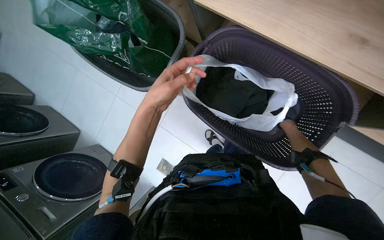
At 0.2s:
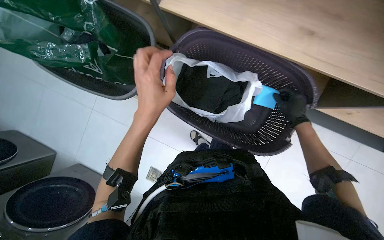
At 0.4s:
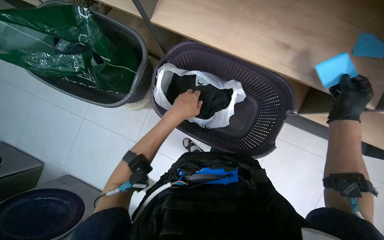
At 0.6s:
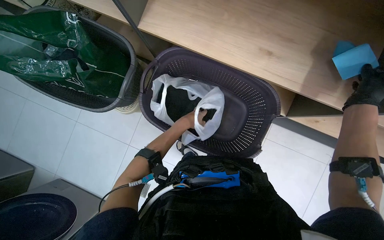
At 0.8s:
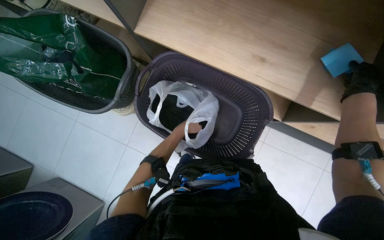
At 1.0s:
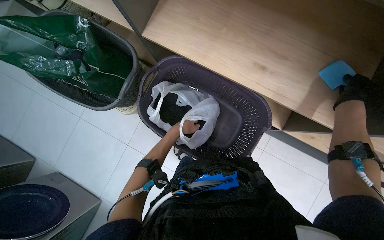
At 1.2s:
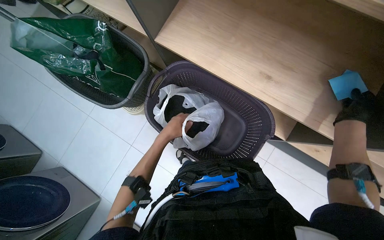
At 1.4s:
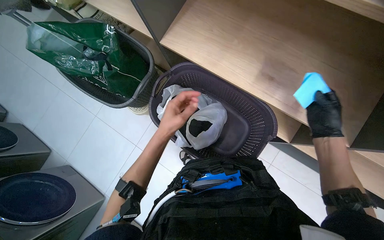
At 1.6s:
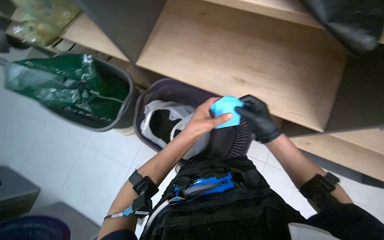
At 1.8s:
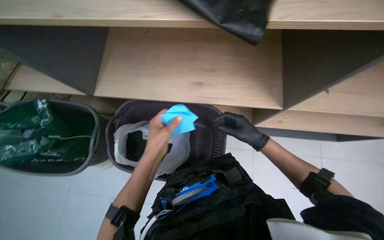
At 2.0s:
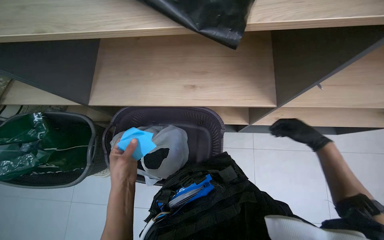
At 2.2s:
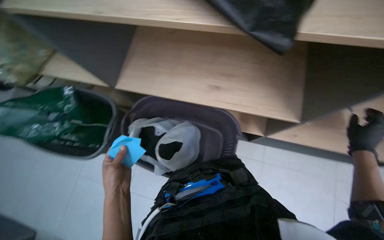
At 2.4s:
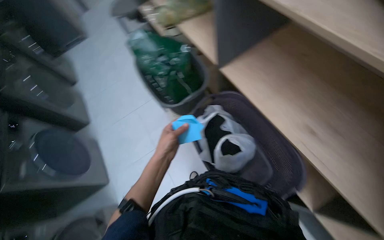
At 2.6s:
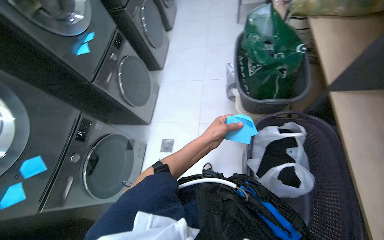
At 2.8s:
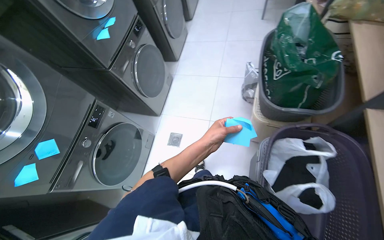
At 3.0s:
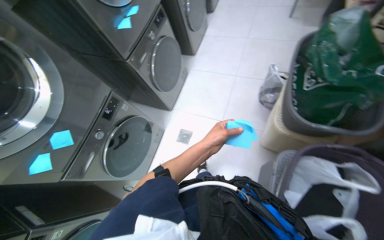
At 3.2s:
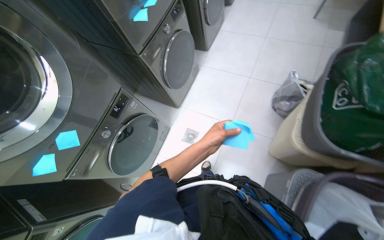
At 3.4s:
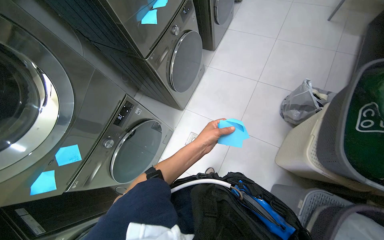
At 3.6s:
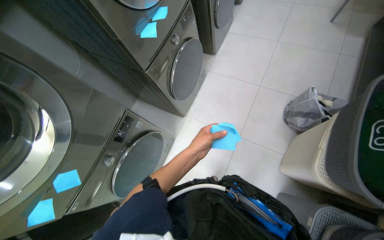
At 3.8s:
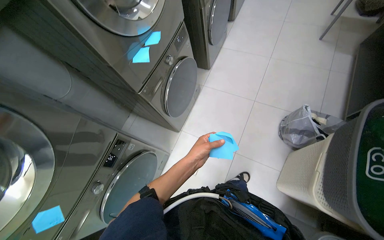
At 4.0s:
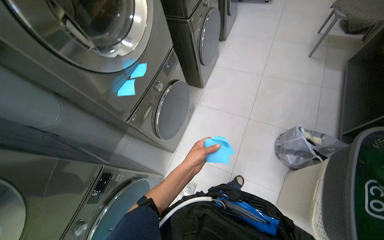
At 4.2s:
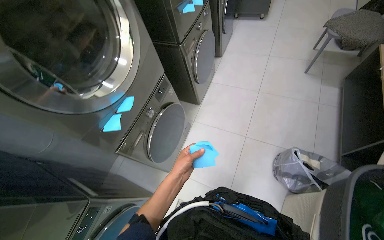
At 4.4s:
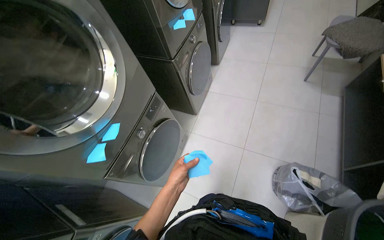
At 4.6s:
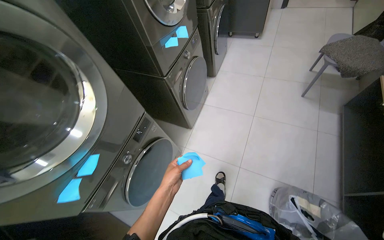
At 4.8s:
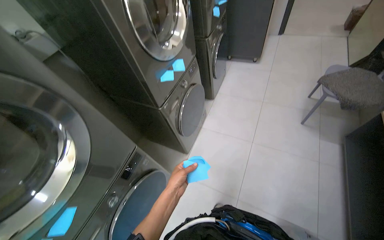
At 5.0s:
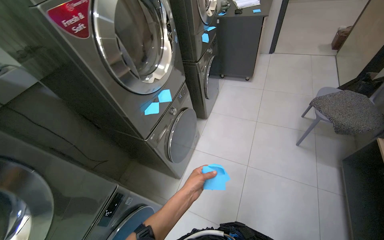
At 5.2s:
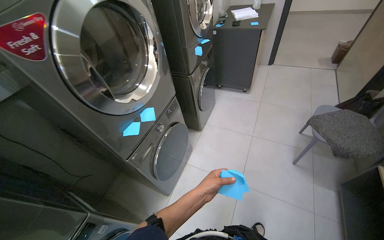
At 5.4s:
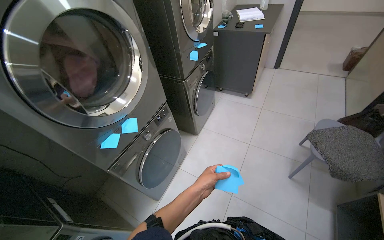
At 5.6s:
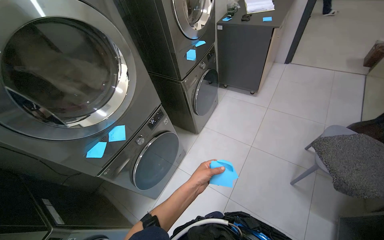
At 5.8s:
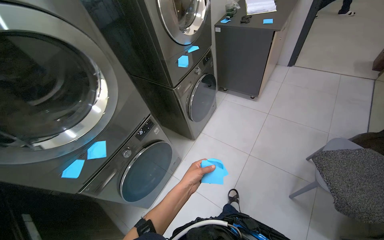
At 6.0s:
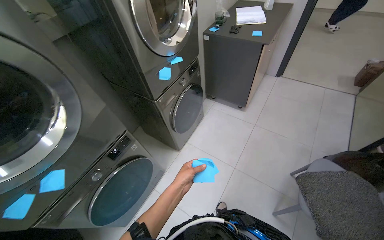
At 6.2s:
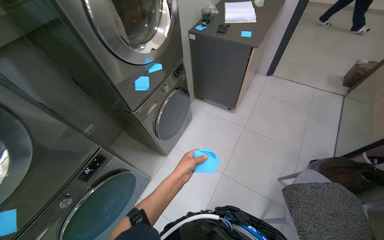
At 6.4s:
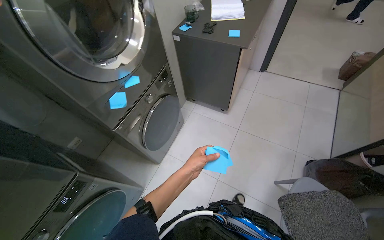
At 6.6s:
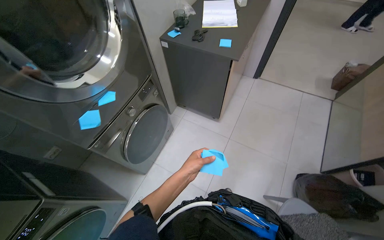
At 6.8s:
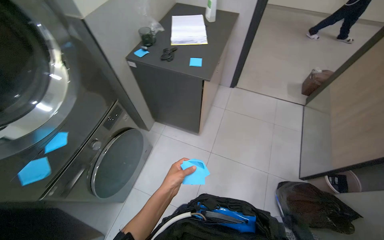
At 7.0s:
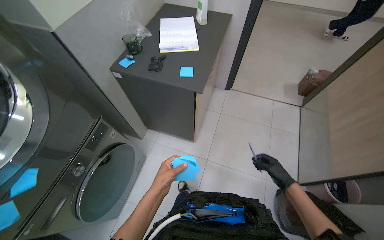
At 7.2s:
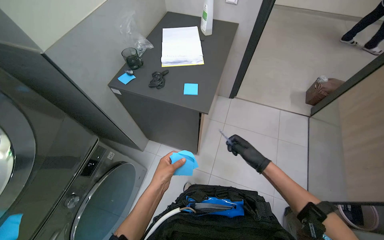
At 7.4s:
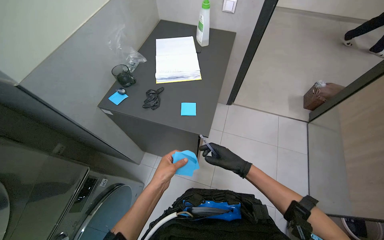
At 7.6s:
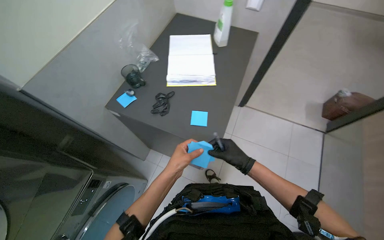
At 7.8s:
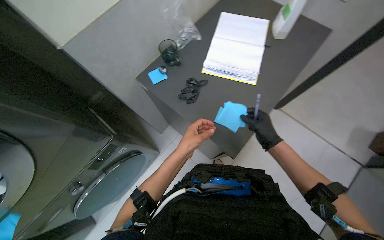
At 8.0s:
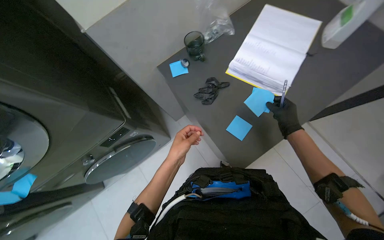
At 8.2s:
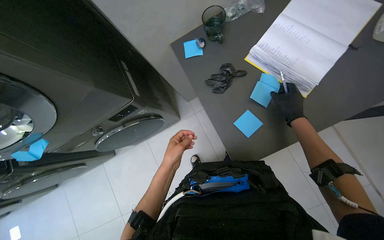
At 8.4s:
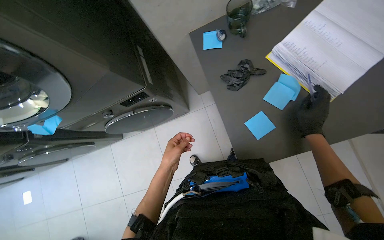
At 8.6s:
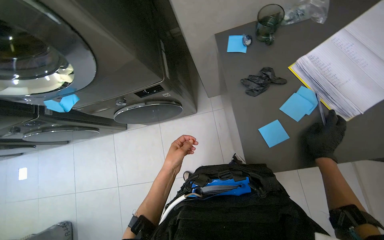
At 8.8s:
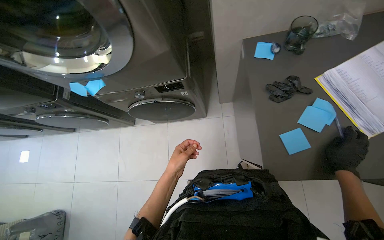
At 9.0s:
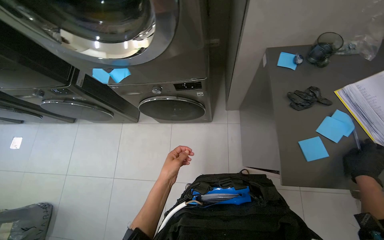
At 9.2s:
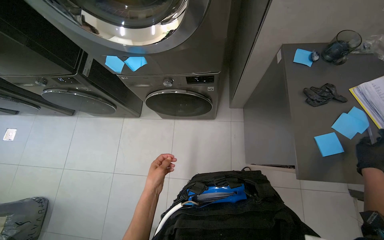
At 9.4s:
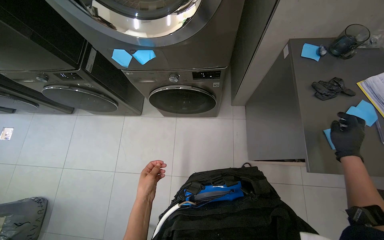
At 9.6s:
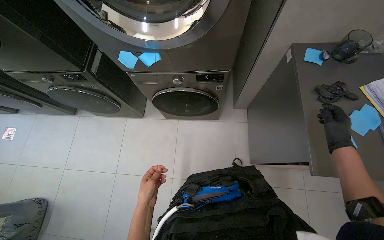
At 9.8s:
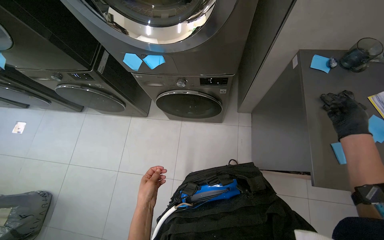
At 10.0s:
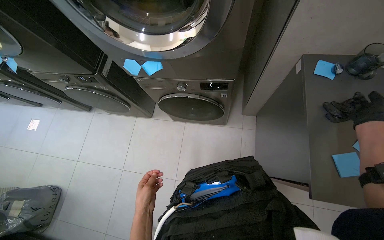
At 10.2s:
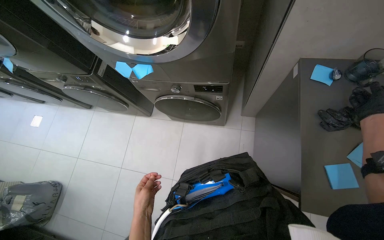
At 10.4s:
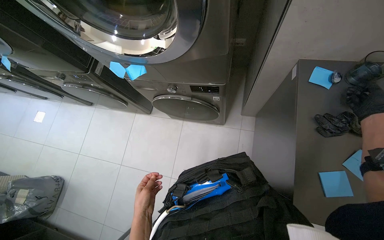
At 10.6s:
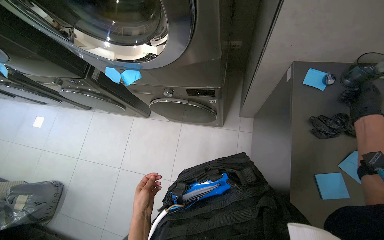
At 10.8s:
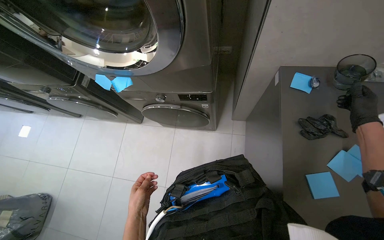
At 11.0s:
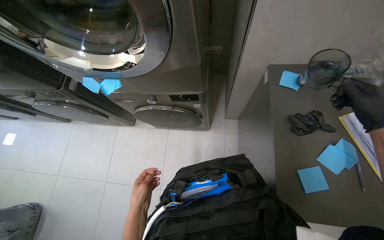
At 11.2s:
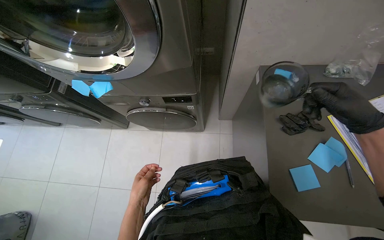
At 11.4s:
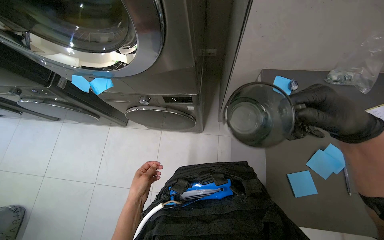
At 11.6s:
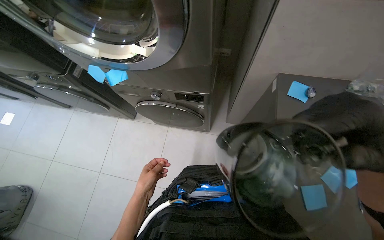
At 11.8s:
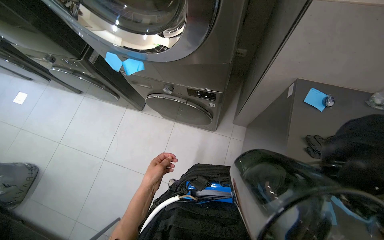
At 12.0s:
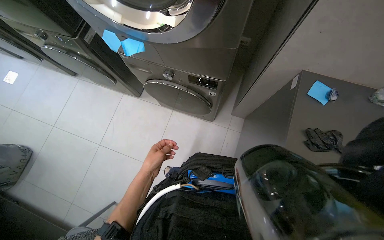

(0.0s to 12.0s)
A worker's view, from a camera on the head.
Job: managing laundry.
The whole recording: Sorting clothes from laundry basket. The worker sorts clothes by picking them from bags and inspecting them before placing them into laundry baskets.
0.0s - 1.6s: The view tips upward by about 15 degrees. The left hand moves to the right, about 30 cm, and moves approximately 20 cm farther from the camera and comes back.
1.6s - 3.0s: The head turns to the left by approximately 70 degrees.
3.0s - 4.4s: The wearer moves roughly 70 cm.
4.4s - 6.0s: The head travels approximately 1 m.
6.0s - 7.6s: The head travels roughly 1 m.
7.6s - 9.0s: The wearer looks some 70 degrees further to the left. The wearer looks about 20 degrees further downward.
9.0s - 10.4s: The left hand moves down the picture and to the left, approximately 15 cm.
10.4s - 12.0s: The left hand moves up the picture, about 10 cm.

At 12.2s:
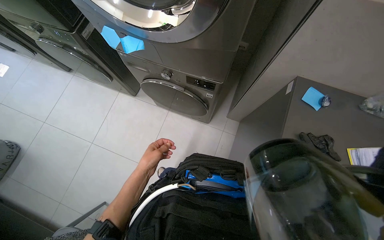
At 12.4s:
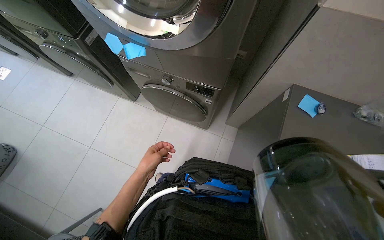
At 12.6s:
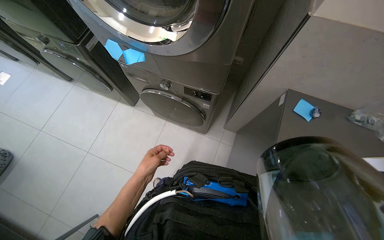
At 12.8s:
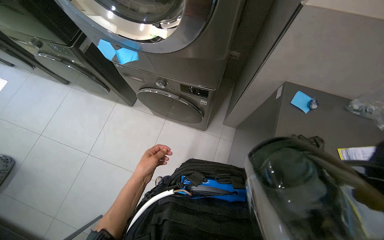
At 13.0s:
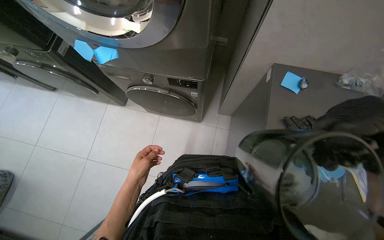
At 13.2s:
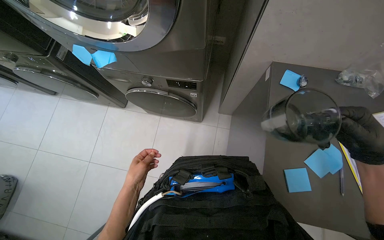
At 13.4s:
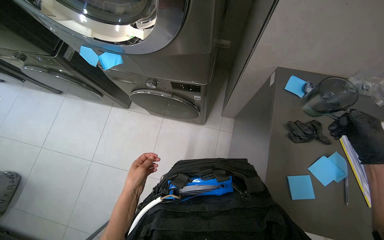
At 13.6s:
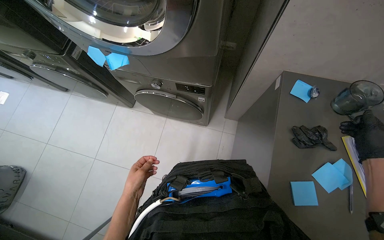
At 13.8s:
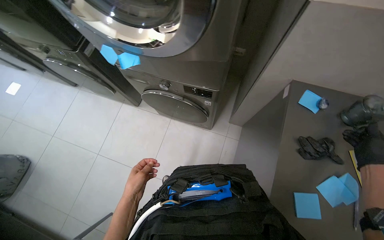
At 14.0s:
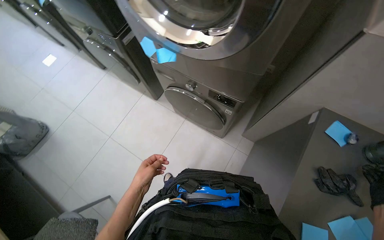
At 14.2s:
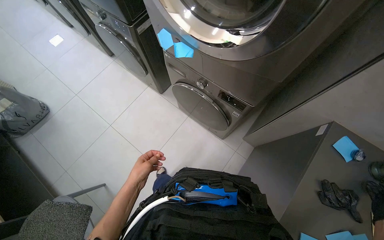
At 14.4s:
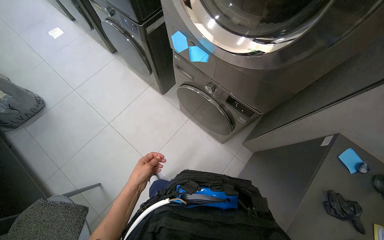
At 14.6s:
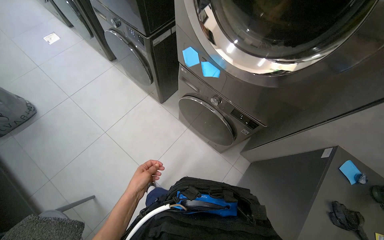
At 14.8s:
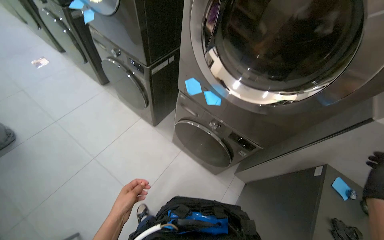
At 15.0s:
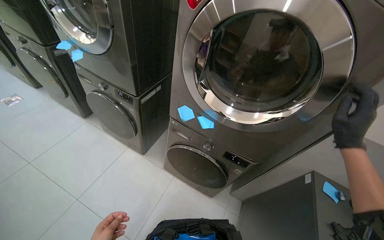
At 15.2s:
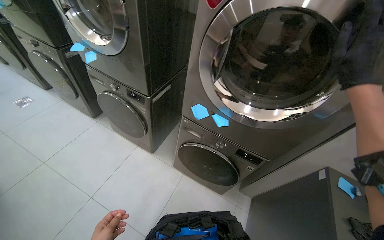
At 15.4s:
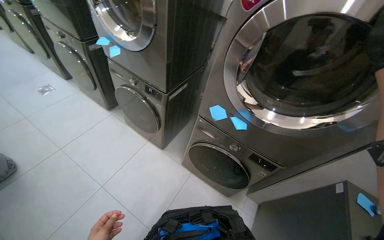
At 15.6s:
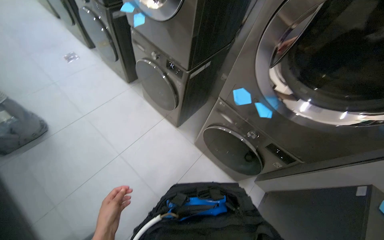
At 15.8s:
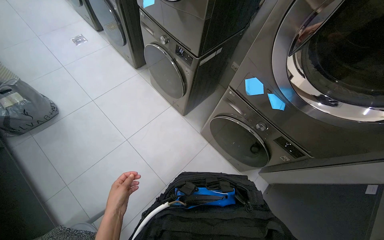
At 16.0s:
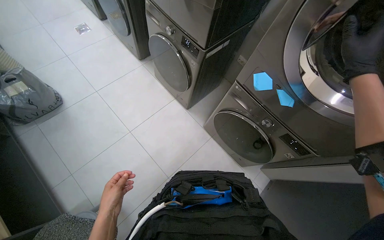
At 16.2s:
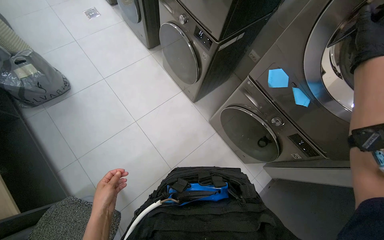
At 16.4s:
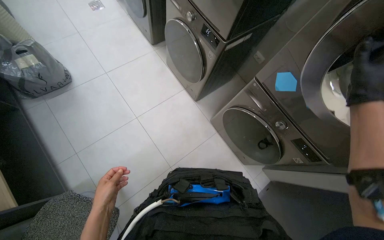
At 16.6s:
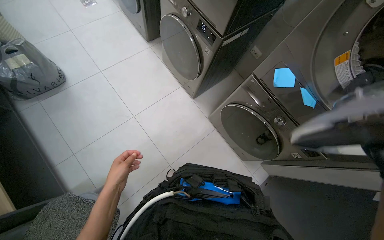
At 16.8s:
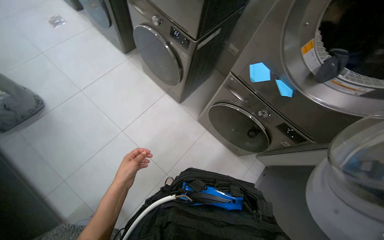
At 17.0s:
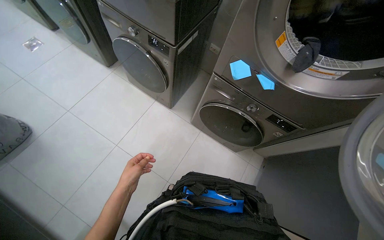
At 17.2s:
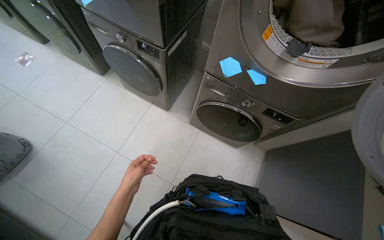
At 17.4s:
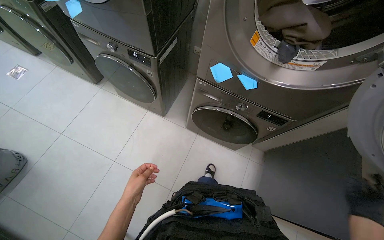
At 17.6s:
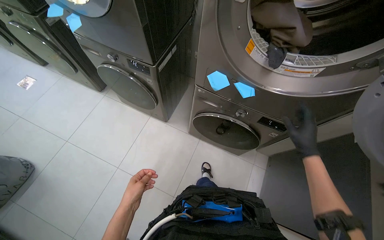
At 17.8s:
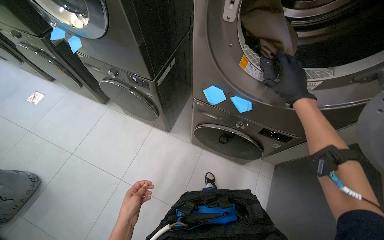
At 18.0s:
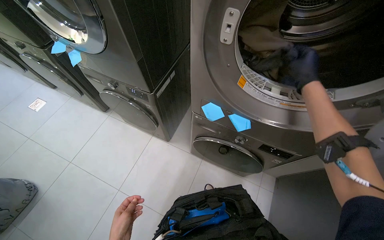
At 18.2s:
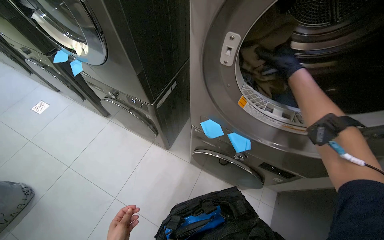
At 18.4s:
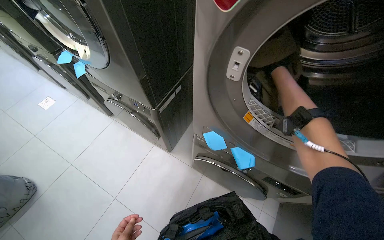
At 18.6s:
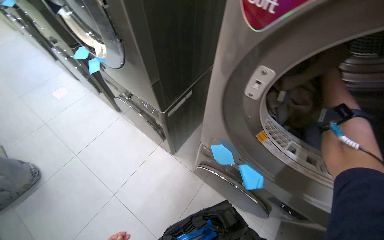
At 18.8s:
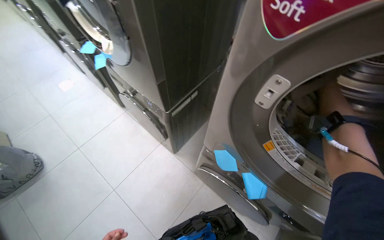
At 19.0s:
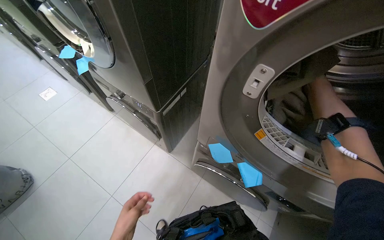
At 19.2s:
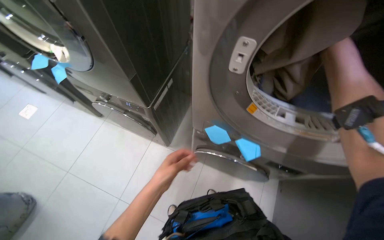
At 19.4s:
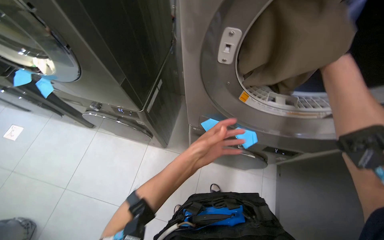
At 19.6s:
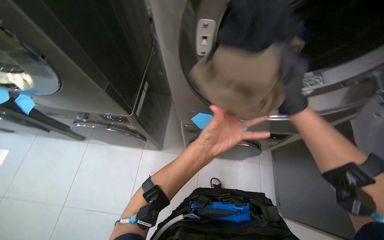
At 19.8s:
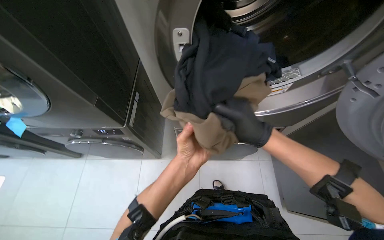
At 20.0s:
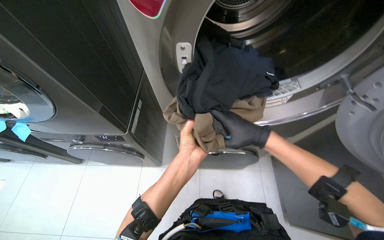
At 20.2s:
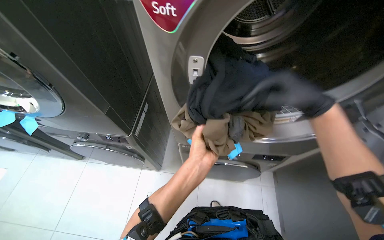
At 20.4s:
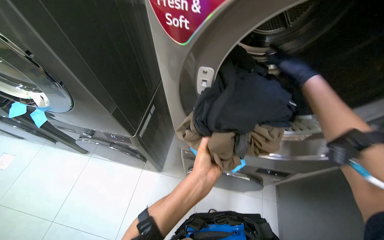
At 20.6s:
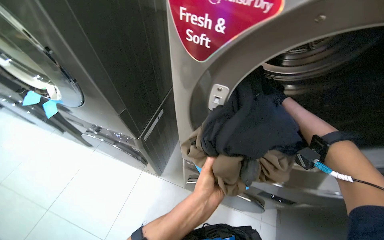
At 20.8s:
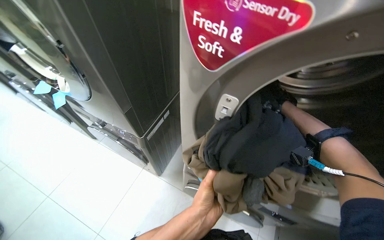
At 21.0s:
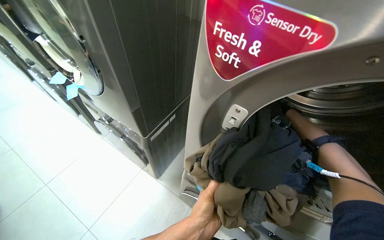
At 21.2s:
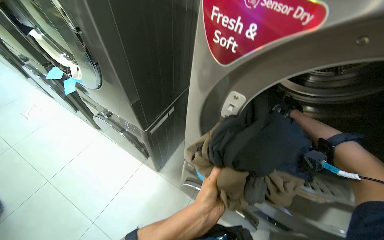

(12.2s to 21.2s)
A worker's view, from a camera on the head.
Job: managing laundry.
The whole recording: Sorting clothes from laundry basket. The worker sorts clothes by picking them from bags and inspecting them before placing them into laundry baskets.
13.8s - 15.2s: The camera is carried to the left, some 40 cm. The view tips upward by about 20 degrees.
15.2s - 16.6s: The wearer looks some 25 degrees further to the left. The view tips downward by some 20 degrees.
16.6s - 18.2s: The scene turns some 25 degrees counterclockwise in the picture.
18.2s - 19.8s: Everything in view rotates roughly 25 degrees counterclockwise.
19.8s - 21.2s: The wearer looks some 35 degrees further to the left.
